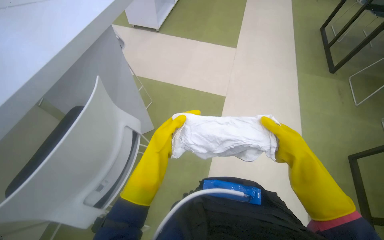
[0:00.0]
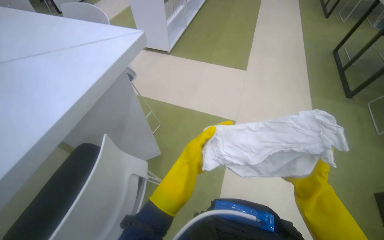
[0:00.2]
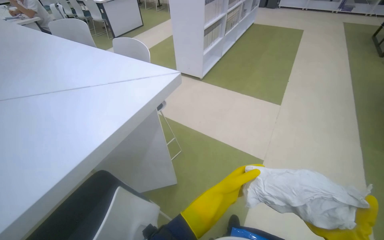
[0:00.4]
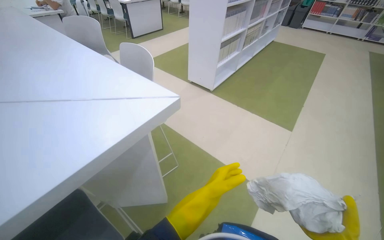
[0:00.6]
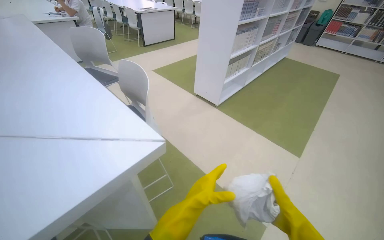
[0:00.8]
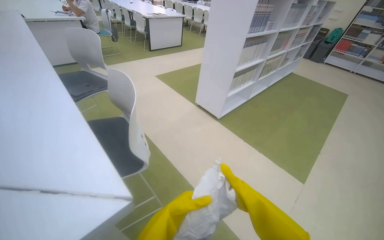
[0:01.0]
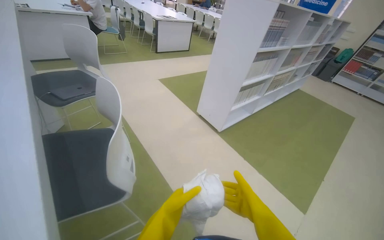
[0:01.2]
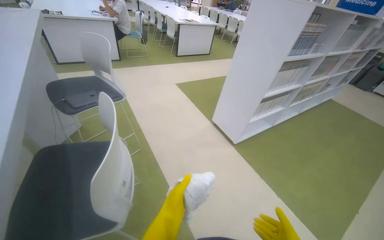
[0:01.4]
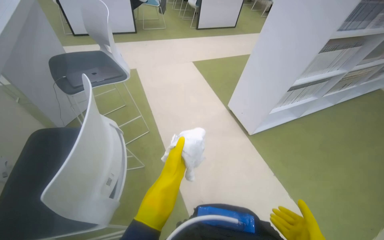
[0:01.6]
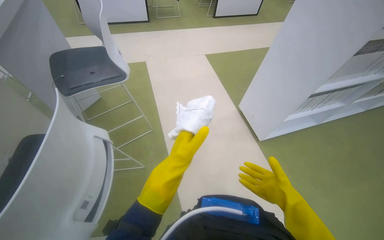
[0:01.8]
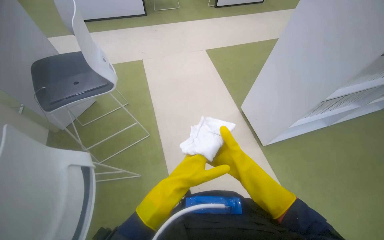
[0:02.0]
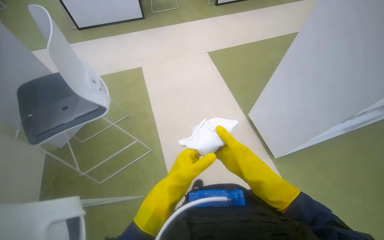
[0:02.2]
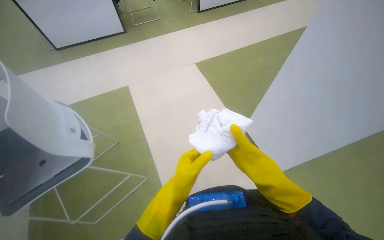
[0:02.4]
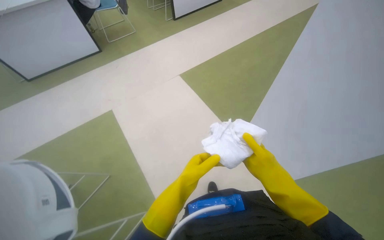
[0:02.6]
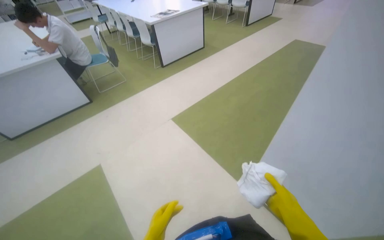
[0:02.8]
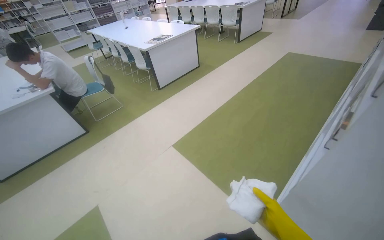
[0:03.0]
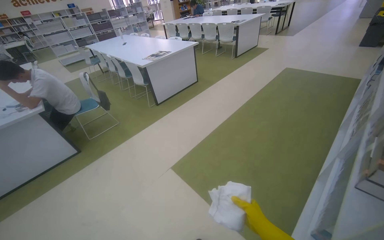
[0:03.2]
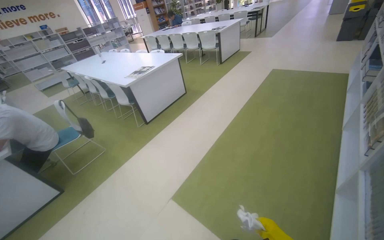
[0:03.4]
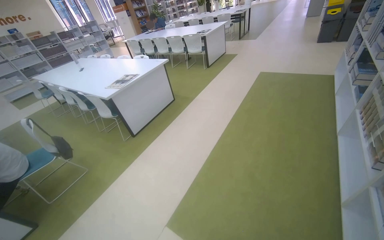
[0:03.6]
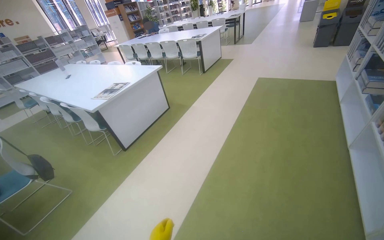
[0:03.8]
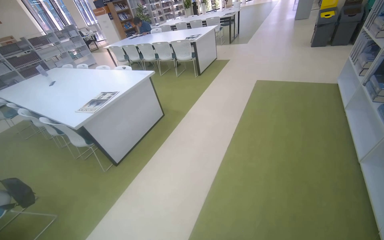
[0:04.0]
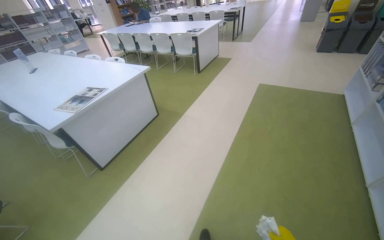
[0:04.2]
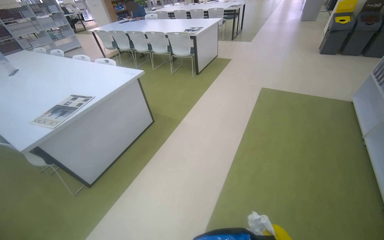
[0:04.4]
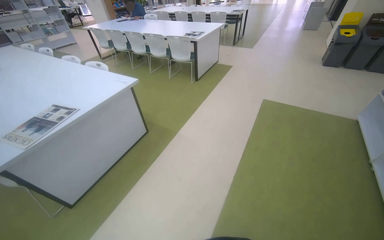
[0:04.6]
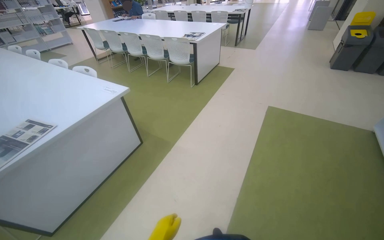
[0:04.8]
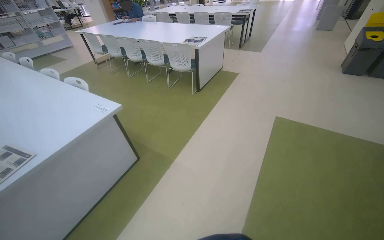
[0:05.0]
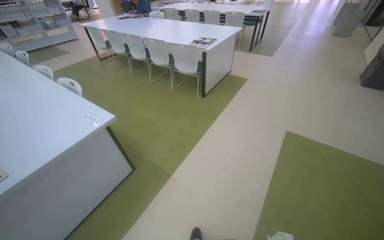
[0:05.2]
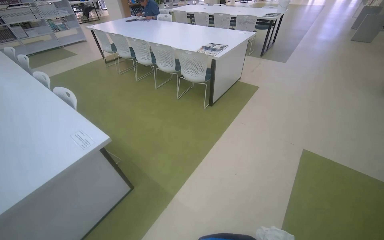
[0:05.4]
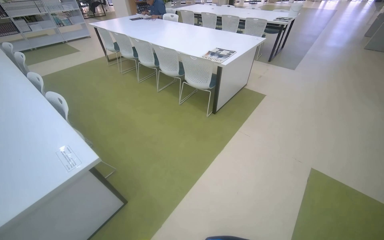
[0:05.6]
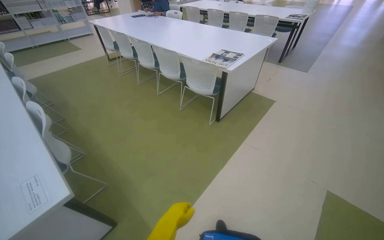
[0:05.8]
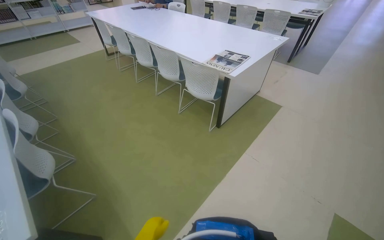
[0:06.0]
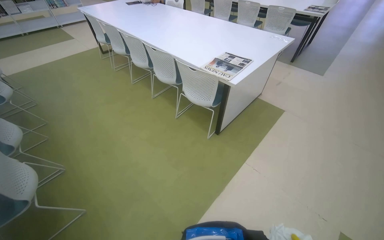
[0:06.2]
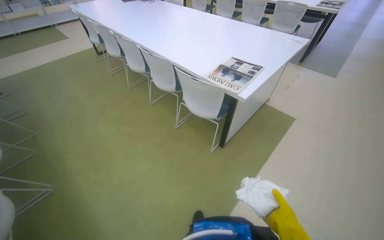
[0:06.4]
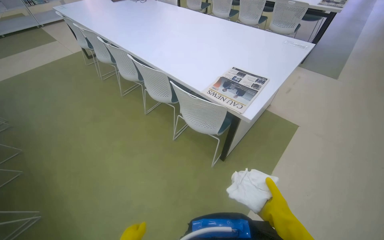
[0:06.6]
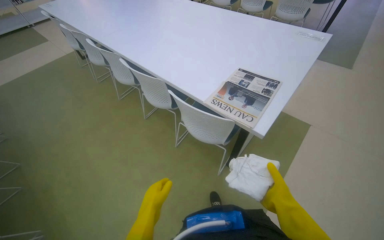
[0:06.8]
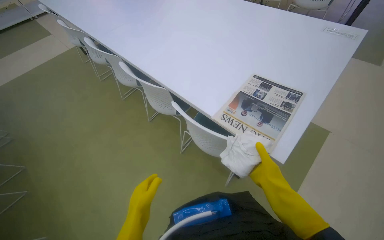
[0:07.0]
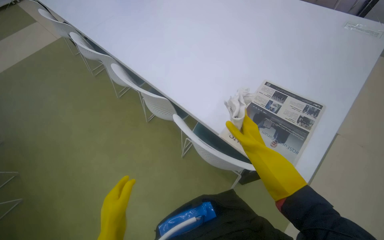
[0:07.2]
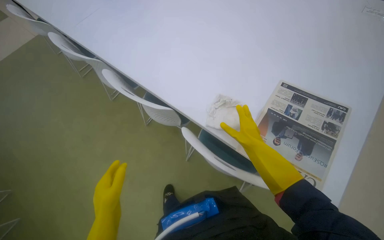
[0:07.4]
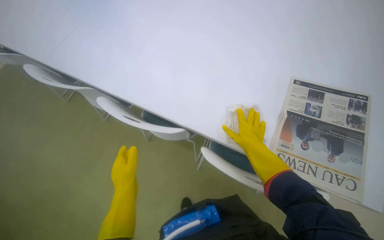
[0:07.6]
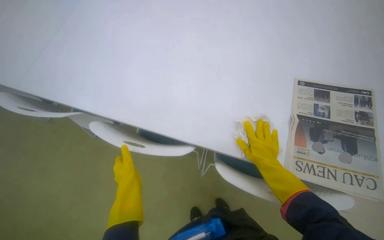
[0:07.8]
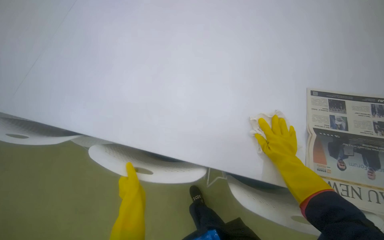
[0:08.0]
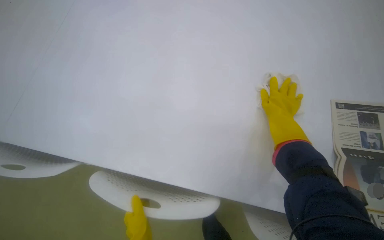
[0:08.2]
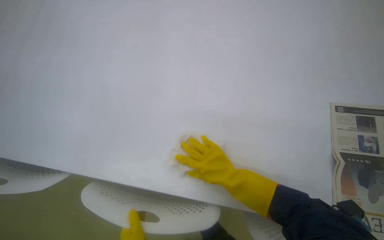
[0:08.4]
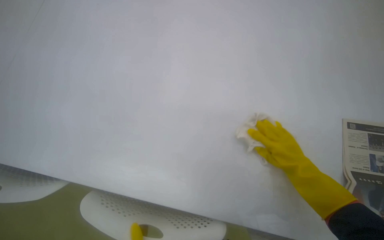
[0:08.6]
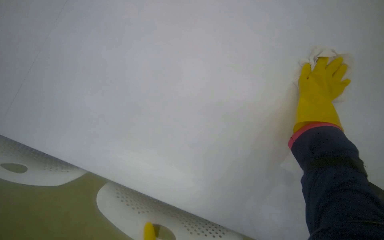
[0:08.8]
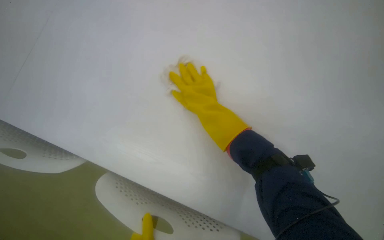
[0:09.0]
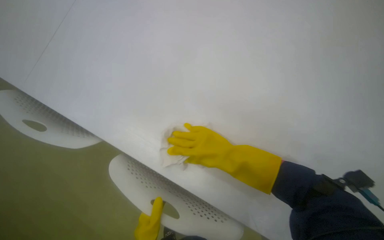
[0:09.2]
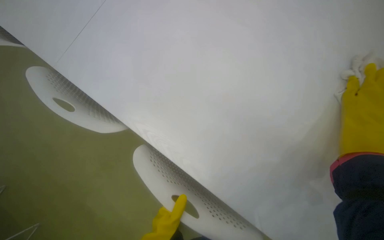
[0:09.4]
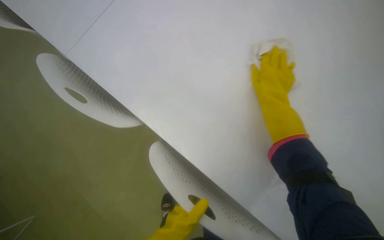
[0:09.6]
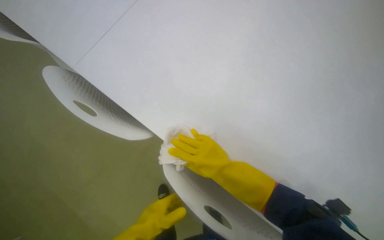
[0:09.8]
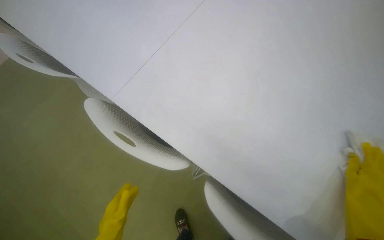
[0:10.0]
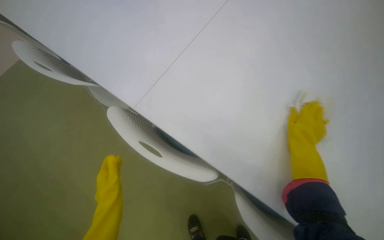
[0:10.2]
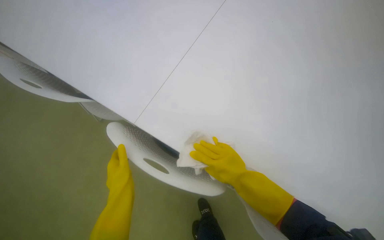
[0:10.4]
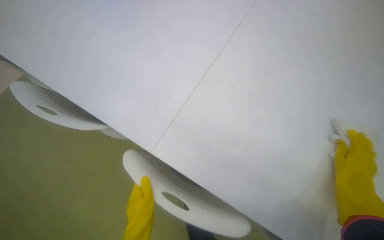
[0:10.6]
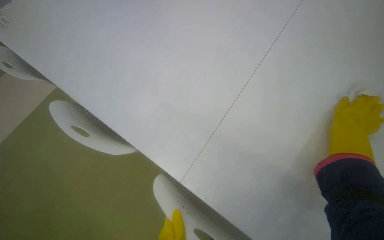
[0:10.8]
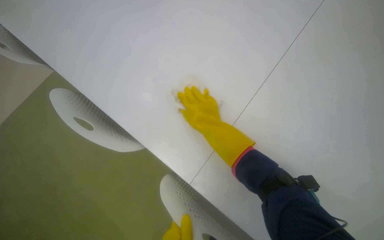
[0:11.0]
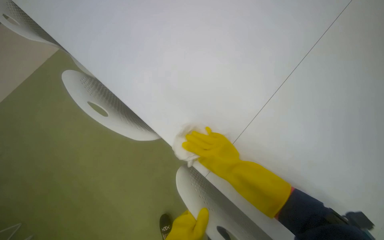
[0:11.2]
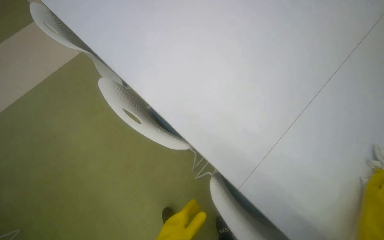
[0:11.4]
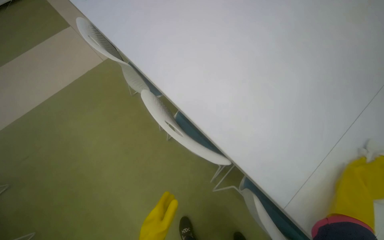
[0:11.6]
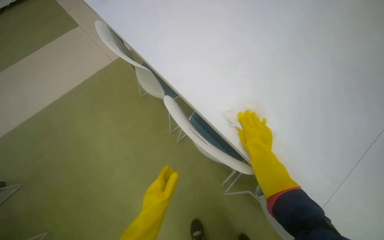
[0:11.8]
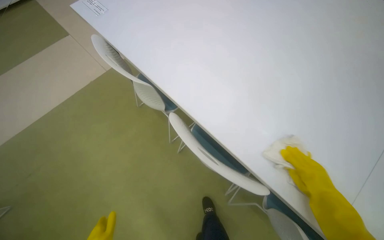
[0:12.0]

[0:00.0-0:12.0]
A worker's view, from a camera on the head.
Job: wiping surfaces.
The whole recording: Cleaning table surface. The worker wipes the surface of the library tables with a cloth.
0:00.0 to 0:01.6: The camera travels some 1 m. The head turns to the left by about 50 degrees.
0:01.6 to 0:03.0: The camera is carried approximately 1.5 m. The scene rotates counterclockwise by approximately 25 degrees.
0:03.0 to 0:04.4: The camera travels approximately 1.5 m. The camera sweeps to the right, by roughly 15 degrees.
0:04.4 to 0:06.0: The head travels about 1.5 m.
0:06.0 to 0:07.6: The wearer moves roughly 1.5 m. The camera pitches downward, by some 20 degrees.
0:07.6 to 0:09.0: The wearer moves roughly 40 cm.

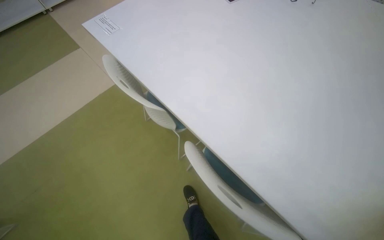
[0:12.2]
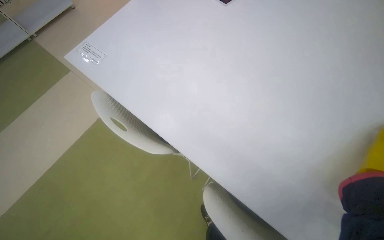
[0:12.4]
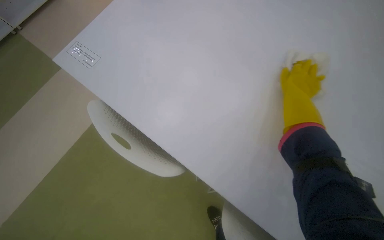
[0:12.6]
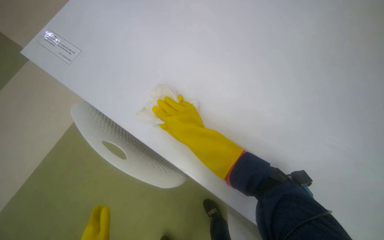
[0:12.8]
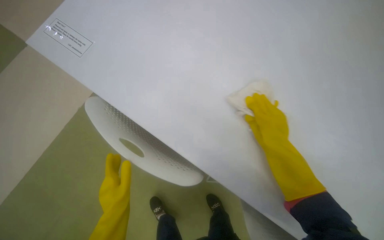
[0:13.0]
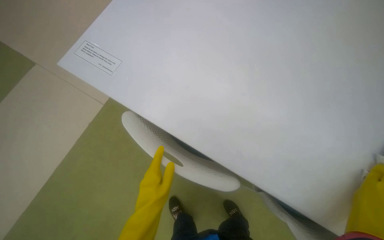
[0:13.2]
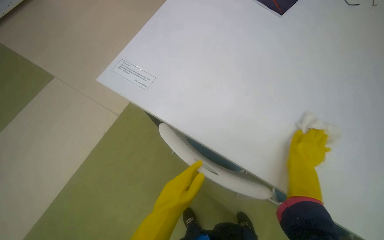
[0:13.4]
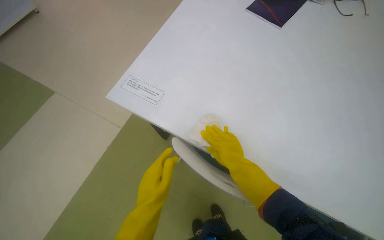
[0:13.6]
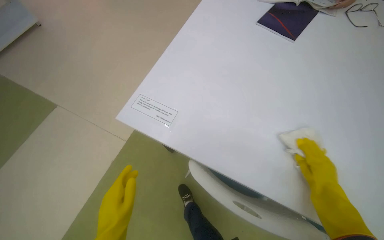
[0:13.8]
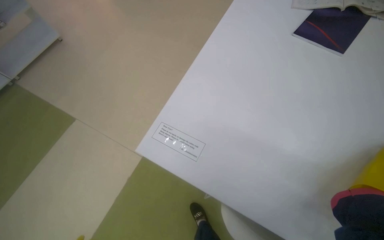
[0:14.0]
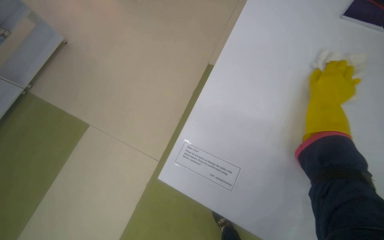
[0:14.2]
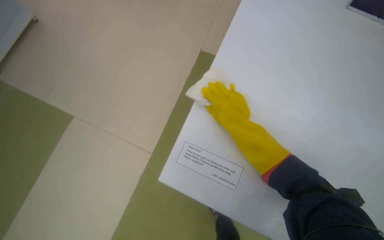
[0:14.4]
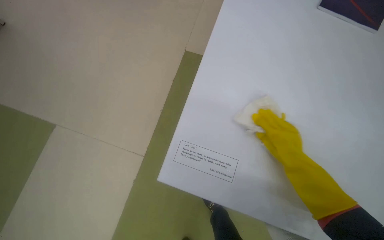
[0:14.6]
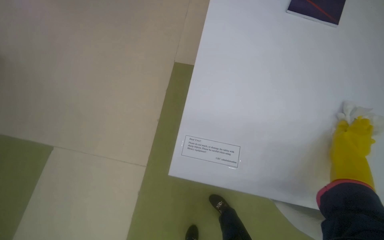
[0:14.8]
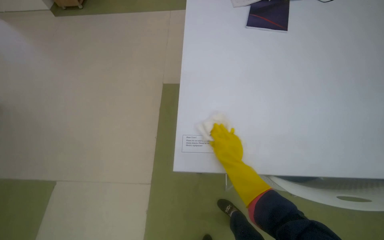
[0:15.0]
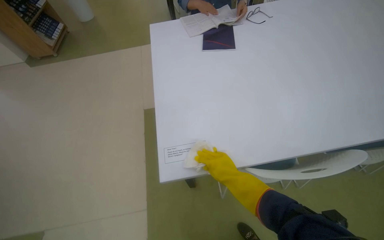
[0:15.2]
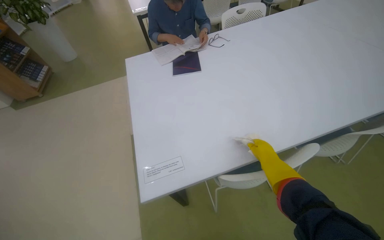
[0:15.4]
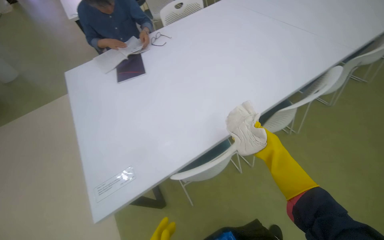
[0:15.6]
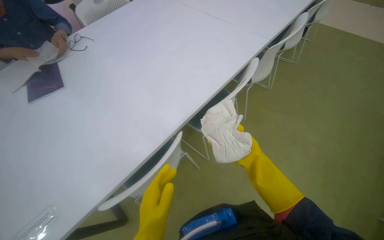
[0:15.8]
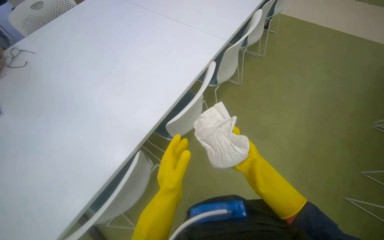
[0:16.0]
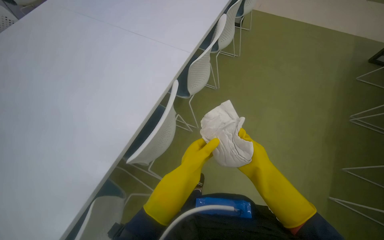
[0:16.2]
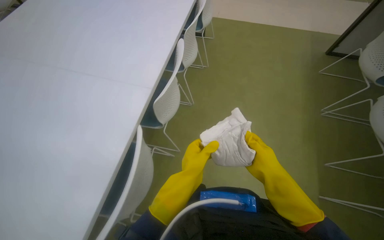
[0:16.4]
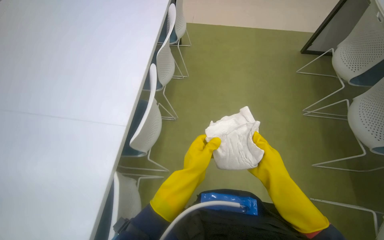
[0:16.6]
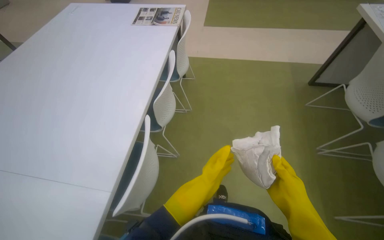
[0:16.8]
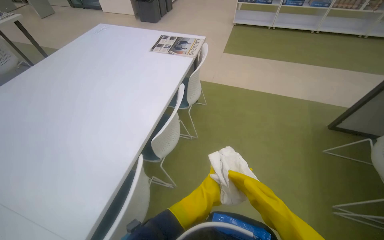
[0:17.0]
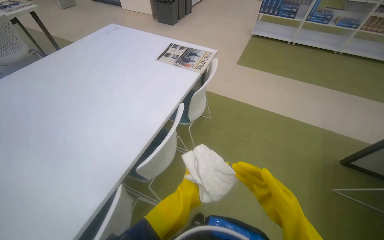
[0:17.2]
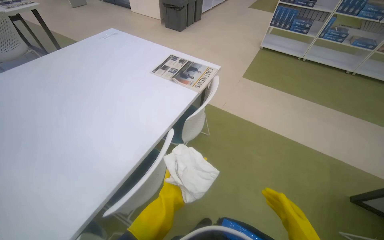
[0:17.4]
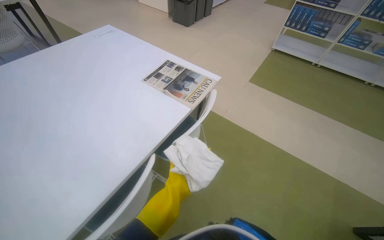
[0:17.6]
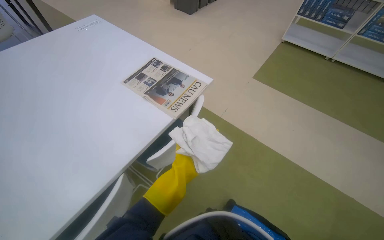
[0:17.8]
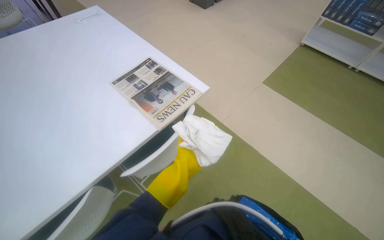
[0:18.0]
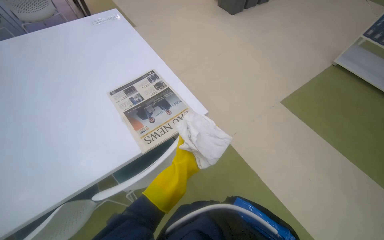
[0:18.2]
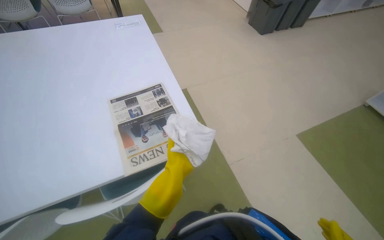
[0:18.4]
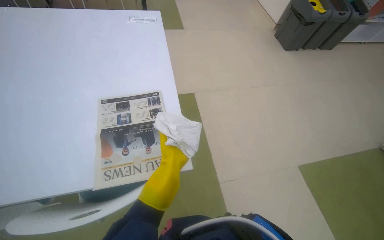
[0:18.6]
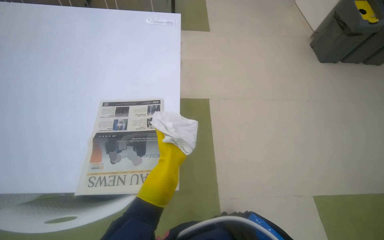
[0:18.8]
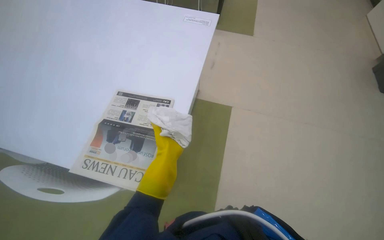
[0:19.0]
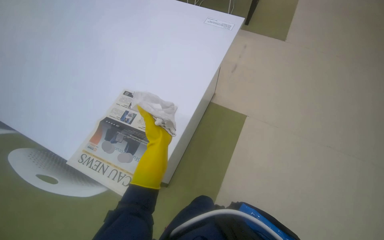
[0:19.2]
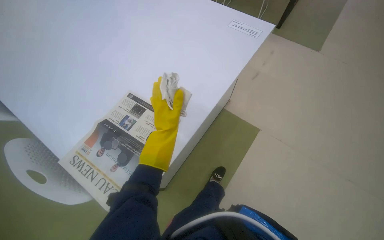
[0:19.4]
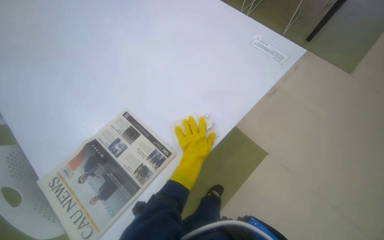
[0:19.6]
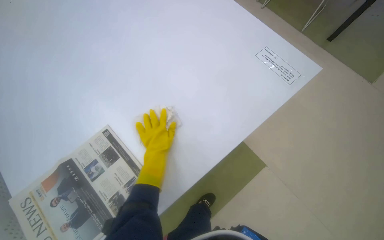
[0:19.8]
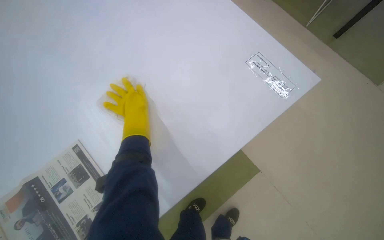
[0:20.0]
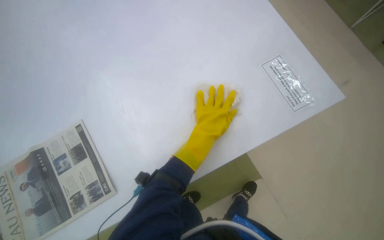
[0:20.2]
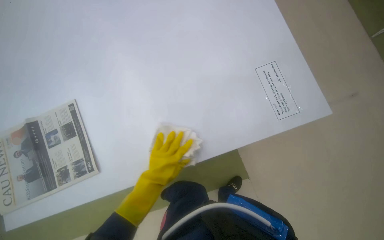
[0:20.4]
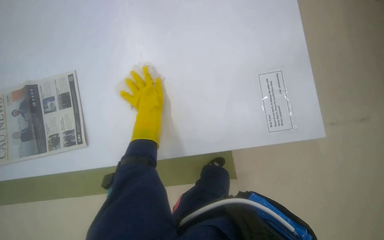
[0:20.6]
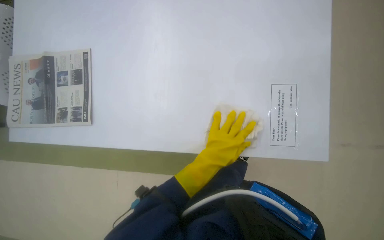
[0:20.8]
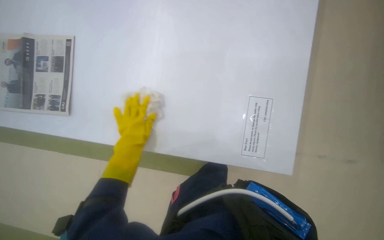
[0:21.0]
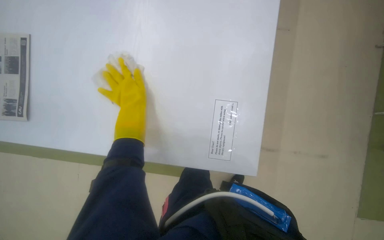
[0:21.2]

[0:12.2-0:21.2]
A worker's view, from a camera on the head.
Job: wiping surfaces.
The whole recording: Cleaning table surface. The worker wipes the surface of the library tables with a cloth.
0:13.8 to 0:15.2: Everything in view rotates about 35 degrees counterclockwise.
0:15.2 to 0:16.6: The camera is carried roughly 70 cm. The wearer looks about 50 degrees further to the right.
0:18.2 to 0:19.8: The camera travels about 90 cm. The wearer's head swings approximately 85 degrees to the left.
0:19.8 to 0:21.2: The head travels about 40 cm. The camera pitches downward, by some 20 degrees. Everything in view rotates approximately 45 degrees clockwise.
